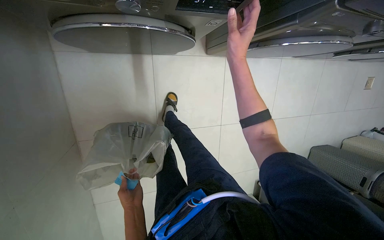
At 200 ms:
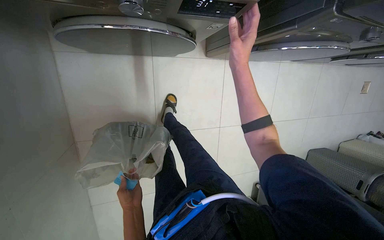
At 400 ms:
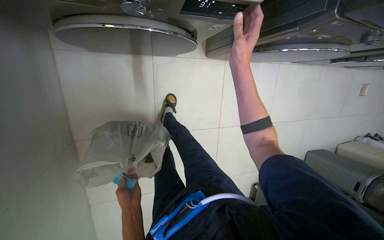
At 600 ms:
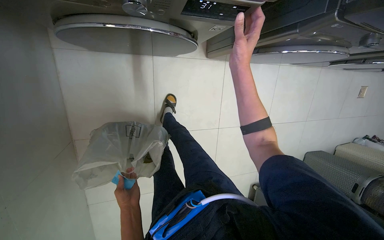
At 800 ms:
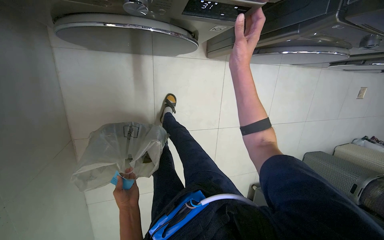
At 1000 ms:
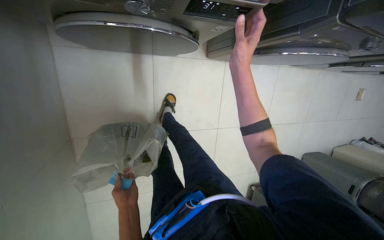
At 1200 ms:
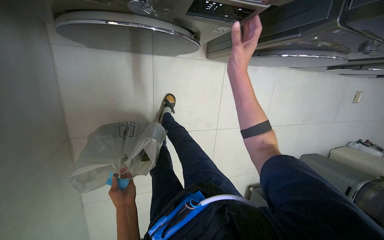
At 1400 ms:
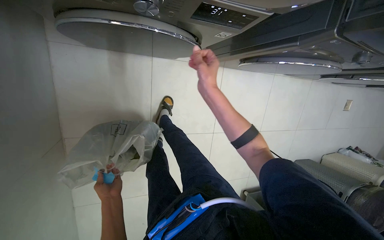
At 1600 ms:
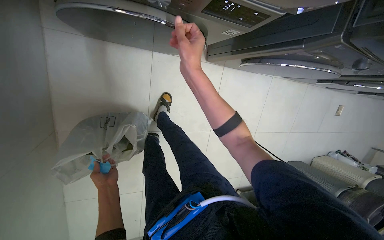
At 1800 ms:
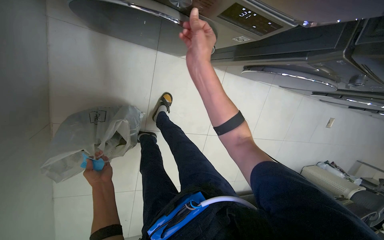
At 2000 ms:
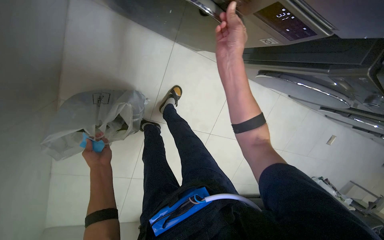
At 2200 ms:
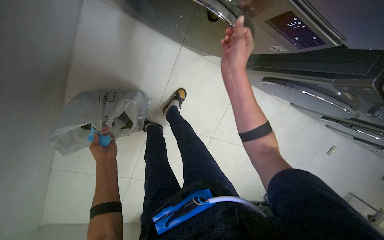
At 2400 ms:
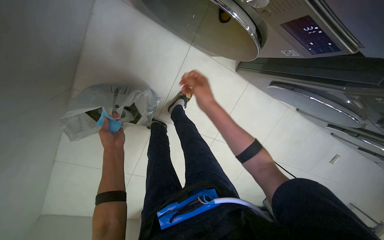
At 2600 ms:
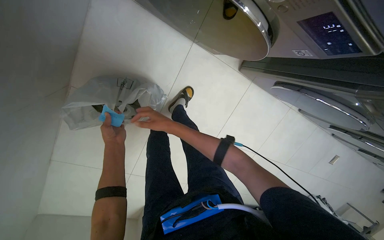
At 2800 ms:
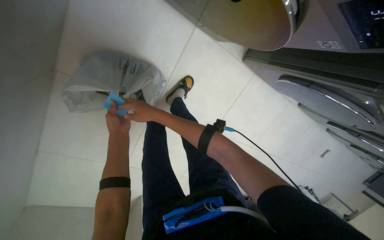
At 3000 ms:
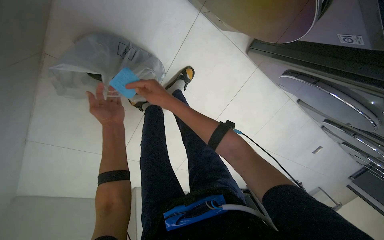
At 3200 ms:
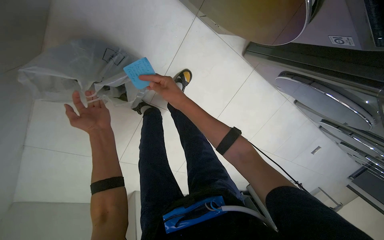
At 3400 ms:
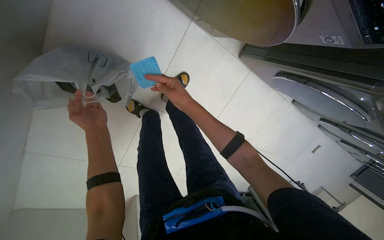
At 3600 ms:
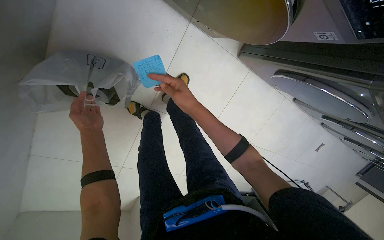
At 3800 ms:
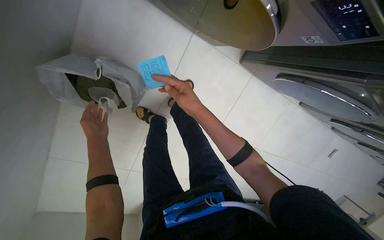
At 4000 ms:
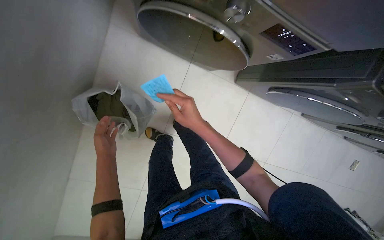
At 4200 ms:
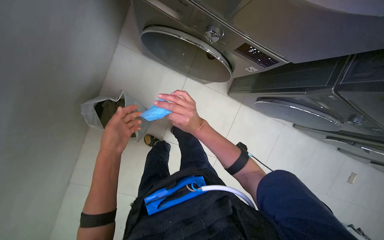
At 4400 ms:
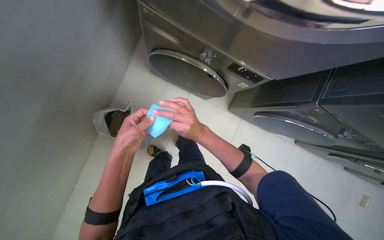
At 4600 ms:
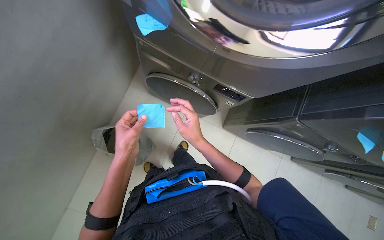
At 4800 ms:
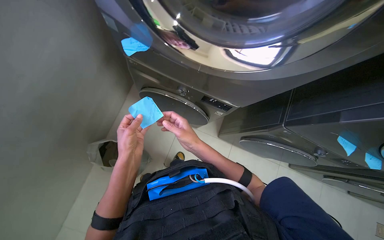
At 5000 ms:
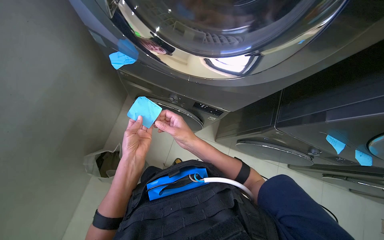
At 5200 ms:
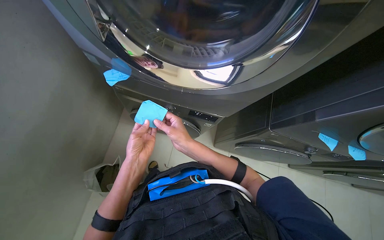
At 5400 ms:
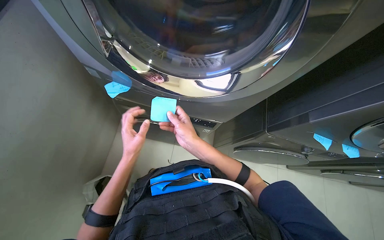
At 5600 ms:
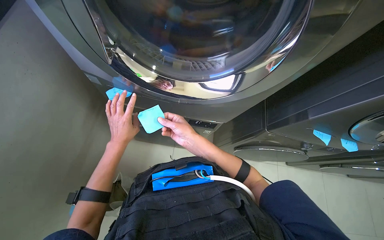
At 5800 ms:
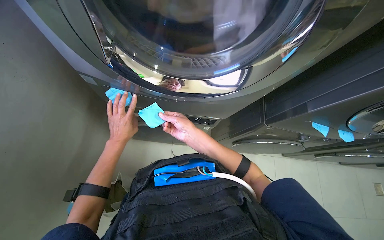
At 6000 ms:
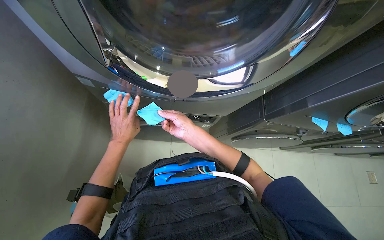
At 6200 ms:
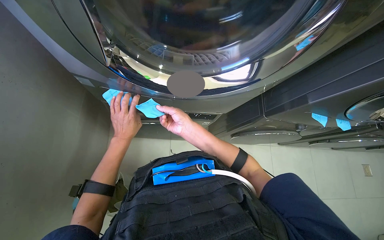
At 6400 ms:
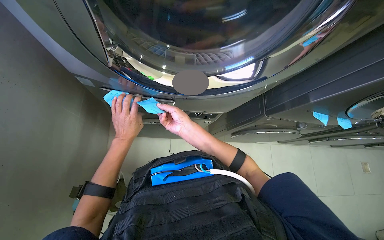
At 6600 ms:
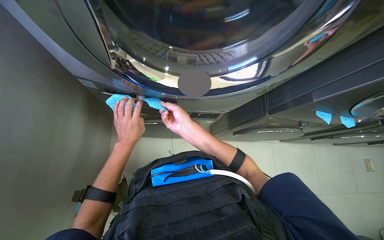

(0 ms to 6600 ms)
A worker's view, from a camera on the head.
Job: managing laundry.
The whole recording: Loading and starting washing machine. The worker loads clothes into the washing machine, adds detergent, closes the door, and sets the wash cycle.
0 ms - 1600 ms: The right hand travels to the left by about 15 cm.
1600 ms - 3200 ms: The right hand travels down the picture by roughly 10 cm, and reaches roughly 30 cm to the left, then returns.
3200 ms - 5000 ms: The camera travels approximately 50 cm. The view tilts about 40 degrees upward.
5000 ms - 6600 ms: The right hand goes about 10 cm nearer to the camera; the left hand moves to the left and farther from the camera, approximately 15 cm.
